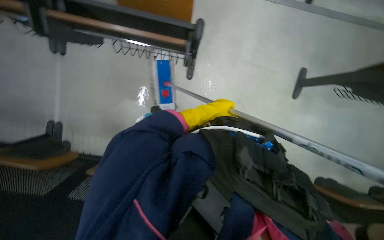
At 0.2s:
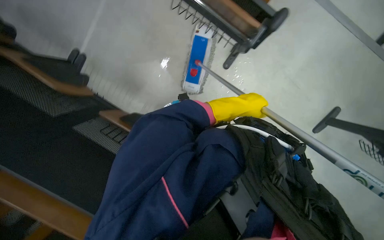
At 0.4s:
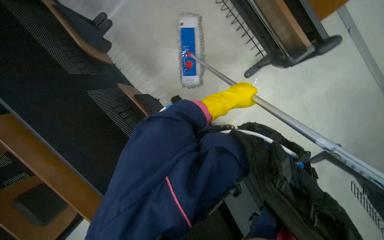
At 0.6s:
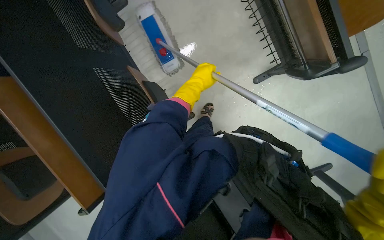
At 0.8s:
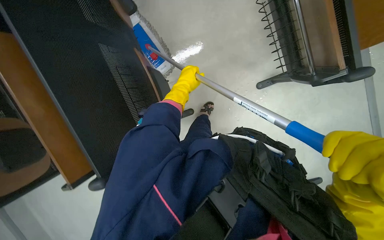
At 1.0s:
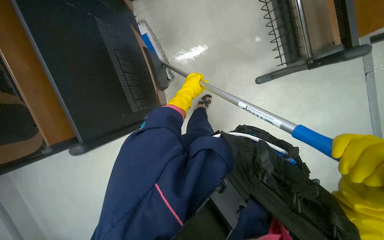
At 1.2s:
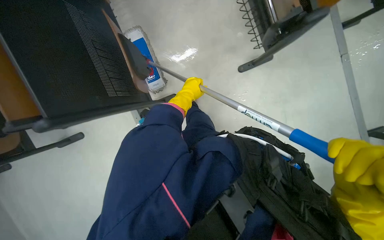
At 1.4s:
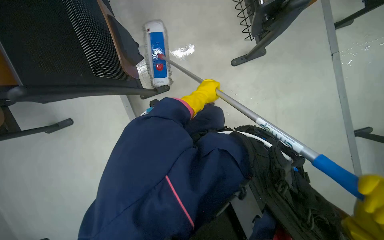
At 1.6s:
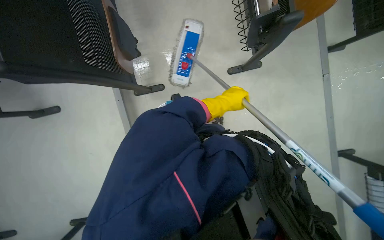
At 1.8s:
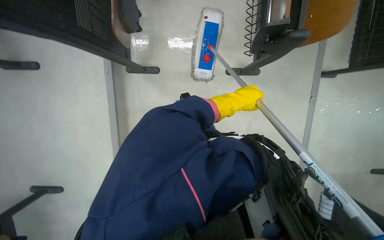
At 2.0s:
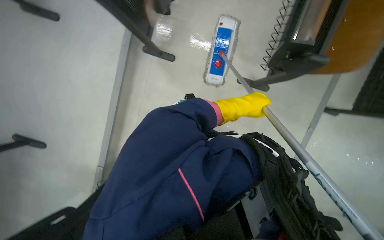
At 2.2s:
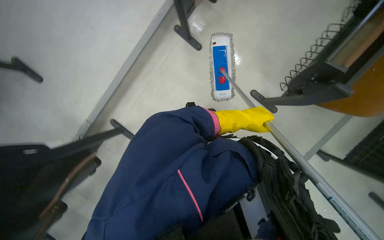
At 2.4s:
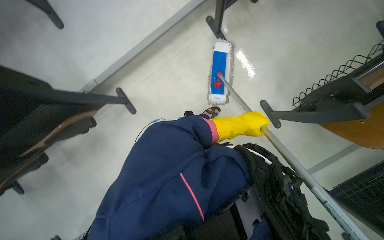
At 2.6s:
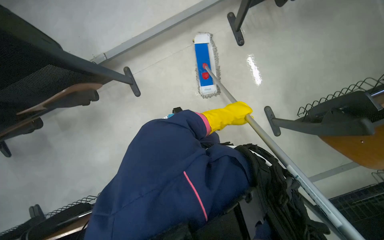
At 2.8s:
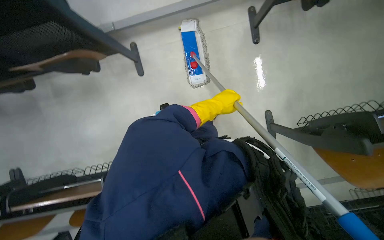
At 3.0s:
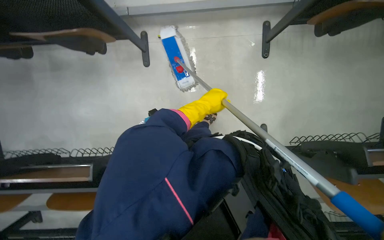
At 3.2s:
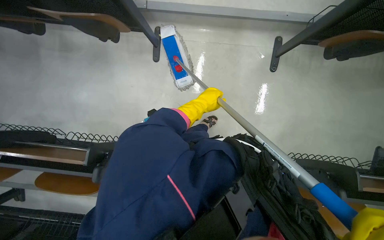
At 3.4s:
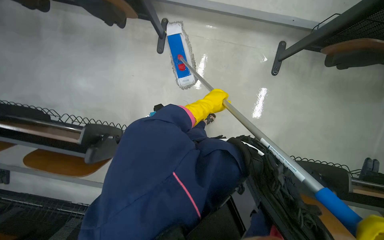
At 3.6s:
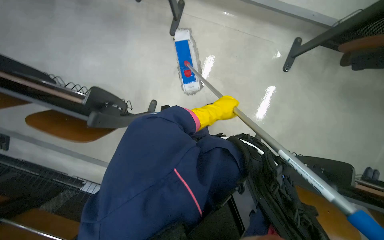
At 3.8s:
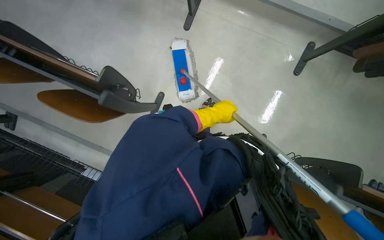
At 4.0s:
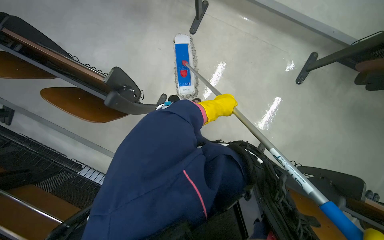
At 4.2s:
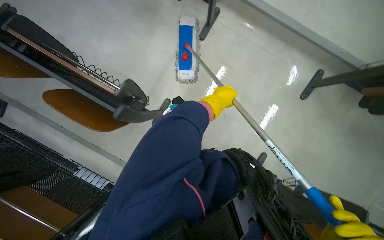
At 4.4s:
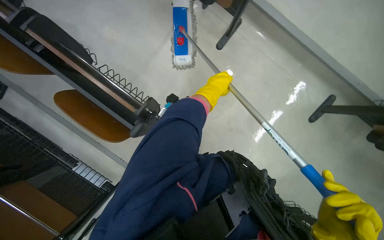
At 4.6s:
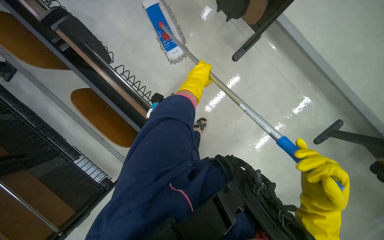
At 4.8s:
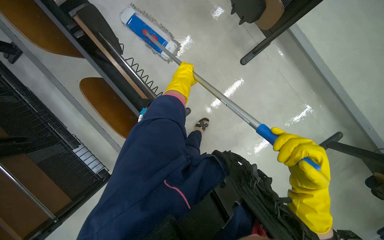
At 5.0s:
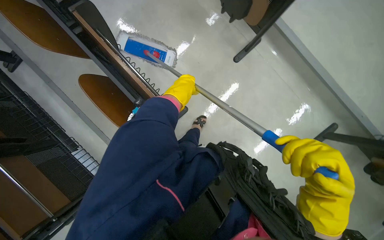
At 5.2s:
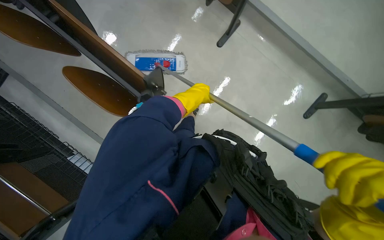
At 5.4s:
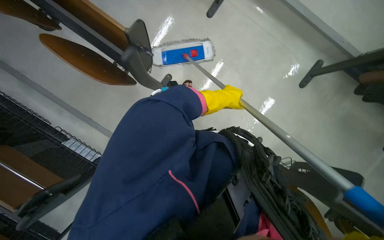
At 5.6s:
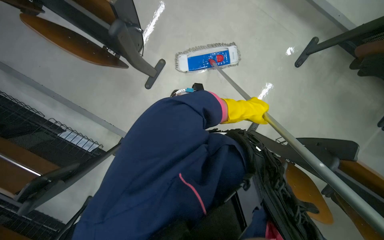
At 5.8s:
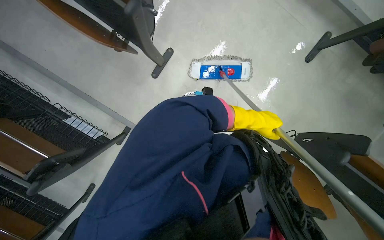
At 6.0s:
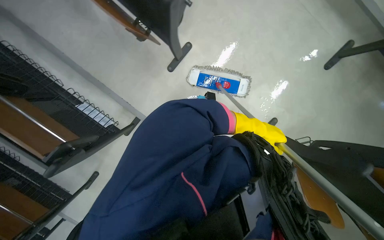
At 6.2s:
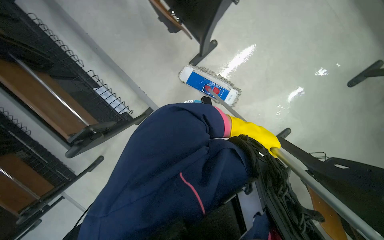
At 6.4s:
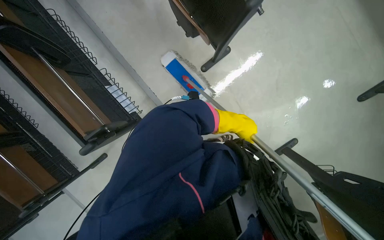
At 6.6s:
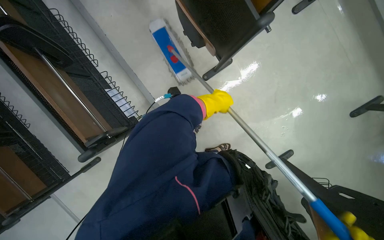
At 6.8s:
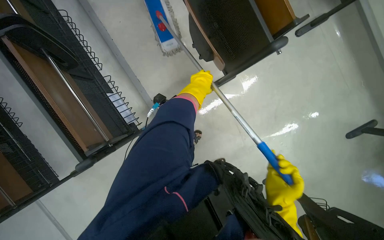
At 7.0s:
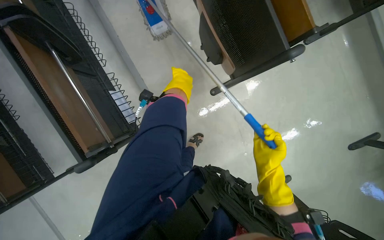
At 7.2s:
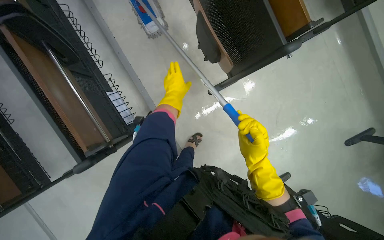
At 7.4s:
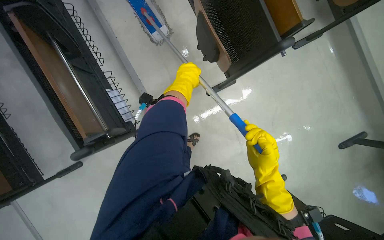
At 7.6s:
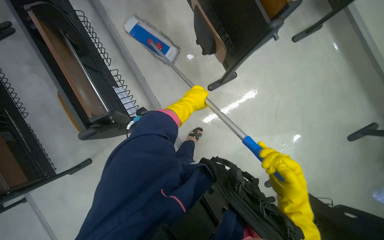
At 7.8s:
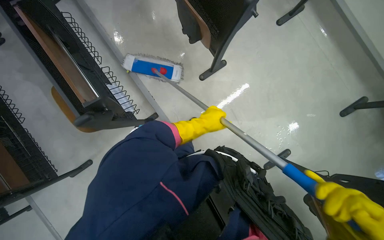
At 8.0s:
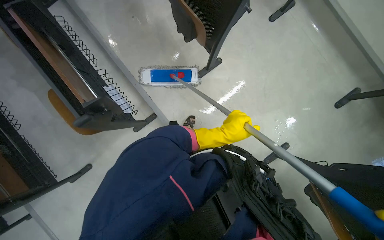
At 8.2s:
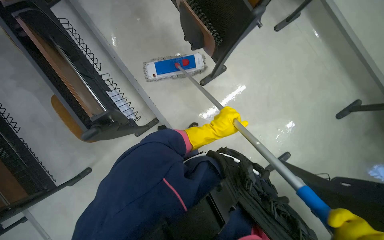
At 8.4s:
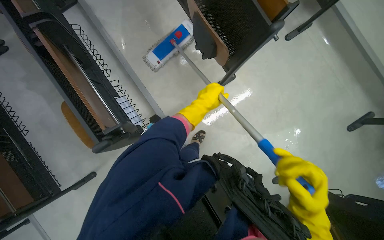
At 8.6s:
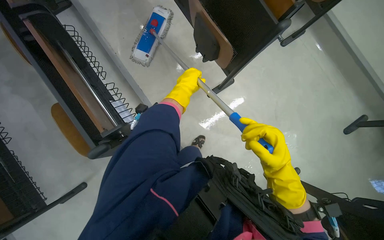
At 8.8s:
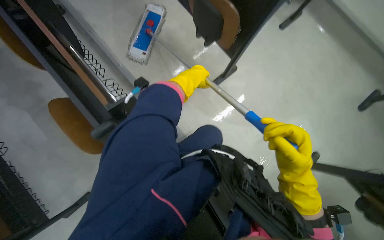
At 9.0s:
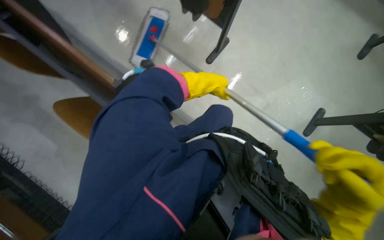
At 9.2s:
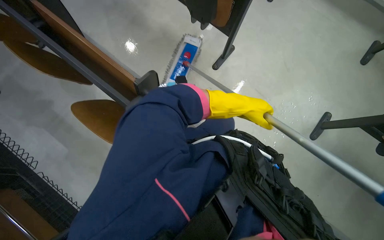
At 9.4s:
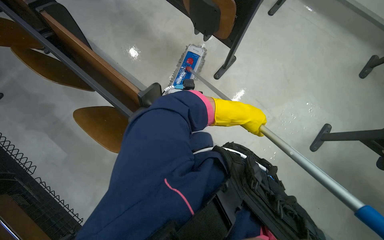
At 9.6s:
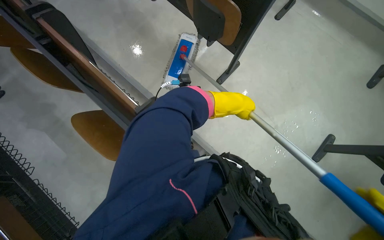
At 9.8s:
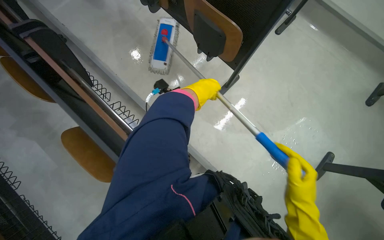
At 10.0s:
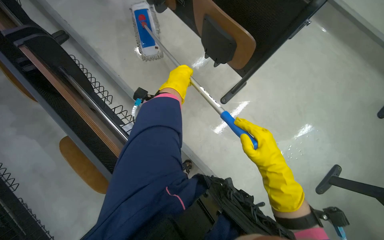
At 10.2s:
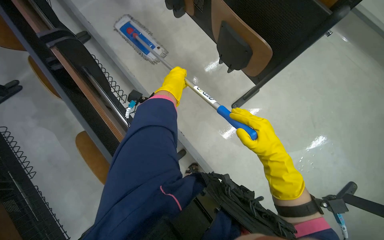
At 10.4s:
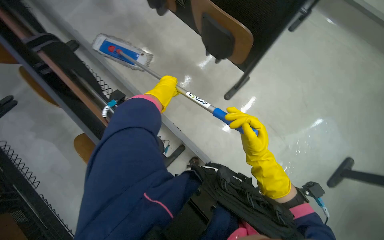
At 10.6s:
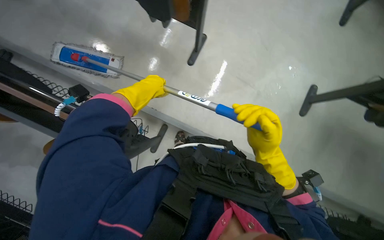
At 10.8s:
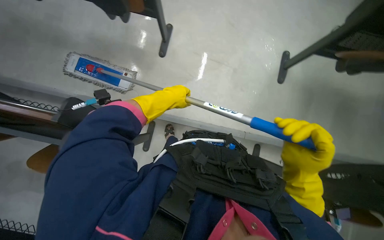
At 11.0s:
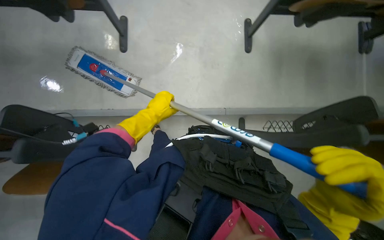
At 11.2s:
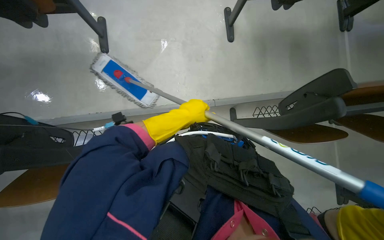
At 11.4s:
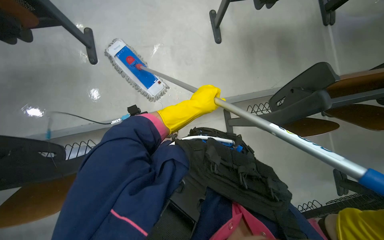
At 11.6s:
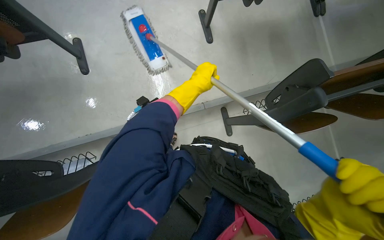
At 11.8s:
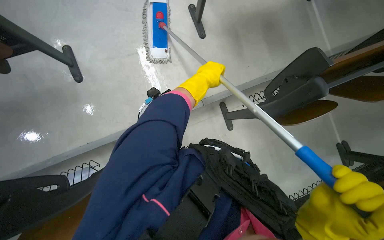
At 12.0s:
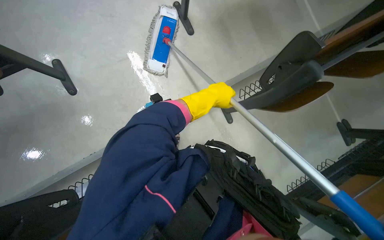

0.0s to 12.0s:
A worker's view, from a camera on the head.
Job: mopping floor.
The whole recording: Mopping classroom floor. The worker sprays liquid and mops the classroom floor, moving chairs to clean underneath.
0.0s to 1.6s: Everything in view rotates about 65 degrees clockwise.
1.6s to 3.0s: The camera is carried approximately 40 cm. The camera sweeps to the right, by roughly 15 degrees. Everything in view rotates about 100 degrees clockwise.
3.0s to 4.4s: The scene turns roughly 40 degrees clockwise in the picture.
4.4s to 6.0s: The camera is carried about 50 cm.
6.0s to 7.6s: The left hand is displaced to the left and up the picture by about 60 cm.
9.0s to 10.4s: The left hand heads to the left, covering some 15 cm.
10.4s to 12.0s: Everything in view rotates approximately 25 degrees counterclockwise. The left hand goes some 20 cm to the right.

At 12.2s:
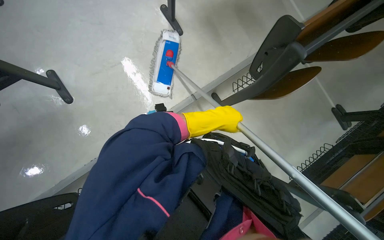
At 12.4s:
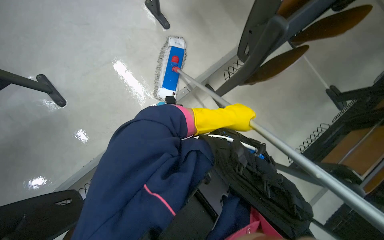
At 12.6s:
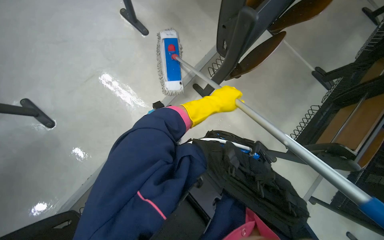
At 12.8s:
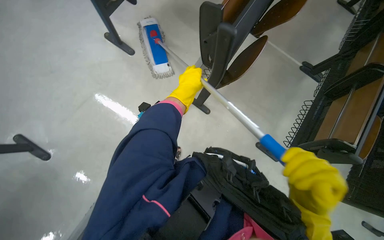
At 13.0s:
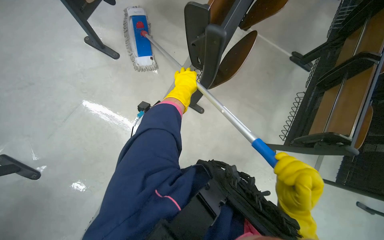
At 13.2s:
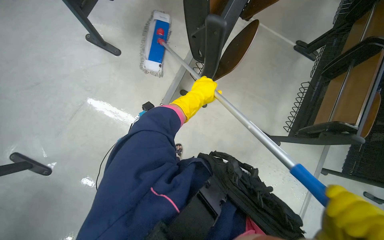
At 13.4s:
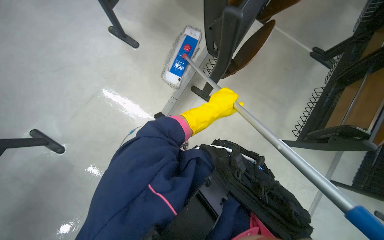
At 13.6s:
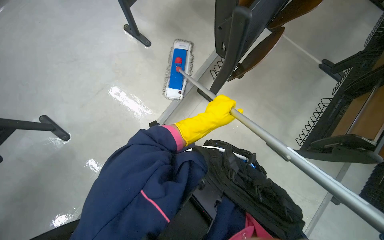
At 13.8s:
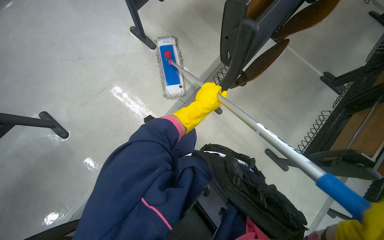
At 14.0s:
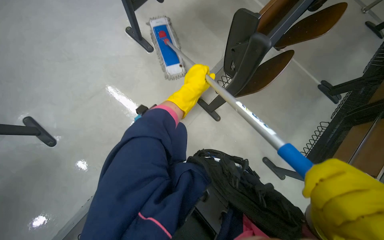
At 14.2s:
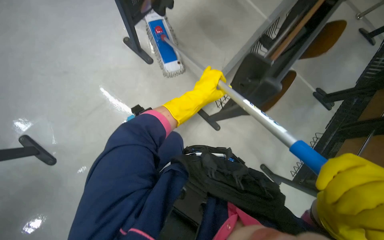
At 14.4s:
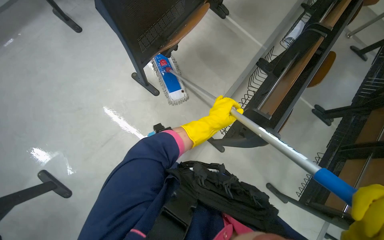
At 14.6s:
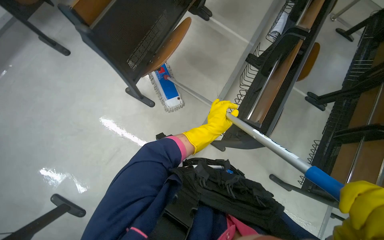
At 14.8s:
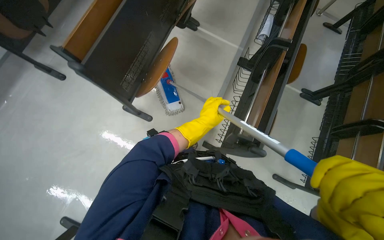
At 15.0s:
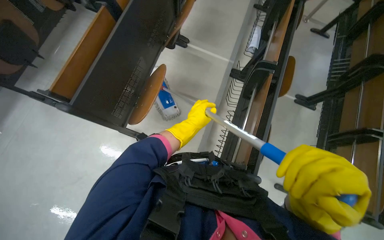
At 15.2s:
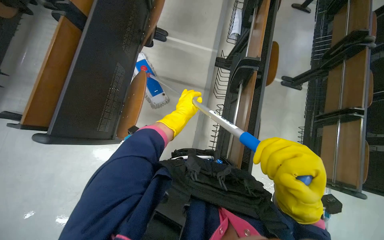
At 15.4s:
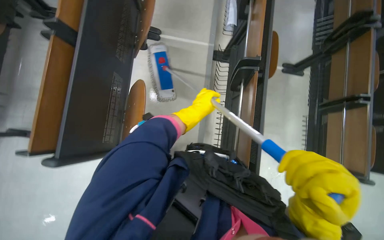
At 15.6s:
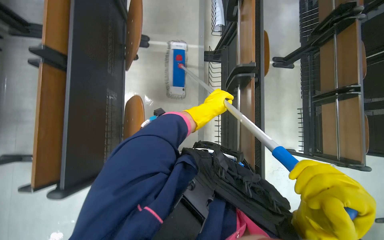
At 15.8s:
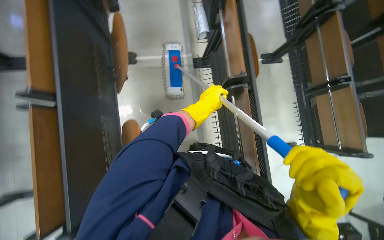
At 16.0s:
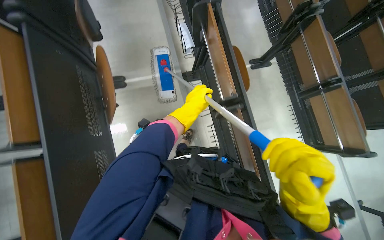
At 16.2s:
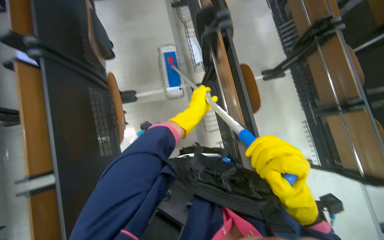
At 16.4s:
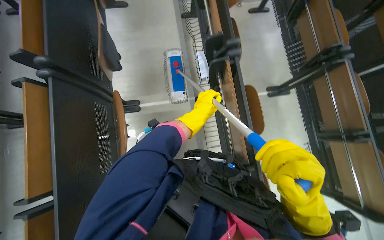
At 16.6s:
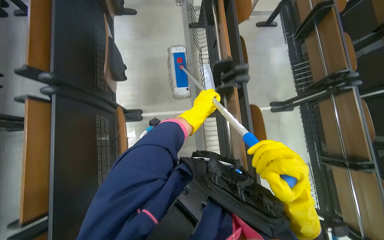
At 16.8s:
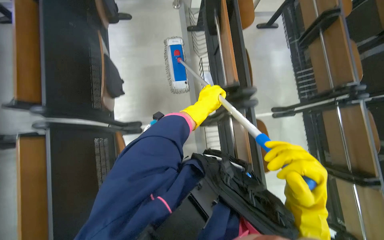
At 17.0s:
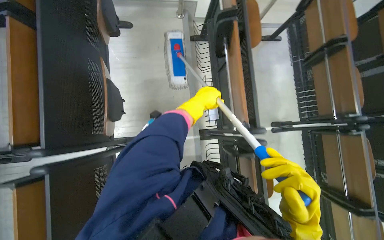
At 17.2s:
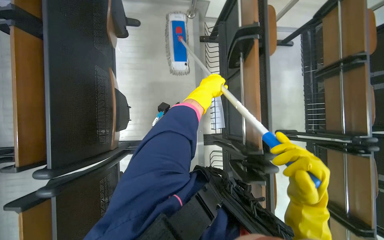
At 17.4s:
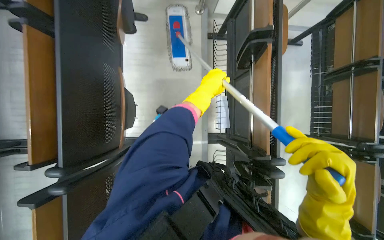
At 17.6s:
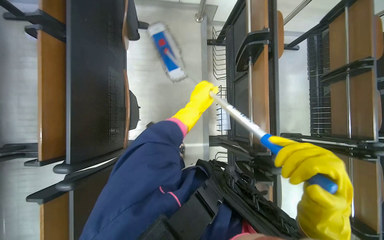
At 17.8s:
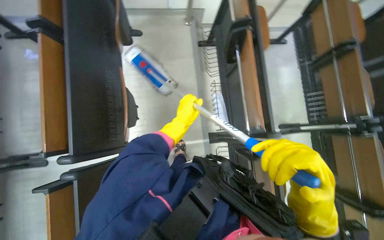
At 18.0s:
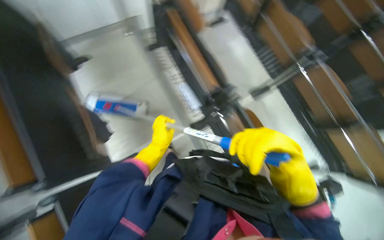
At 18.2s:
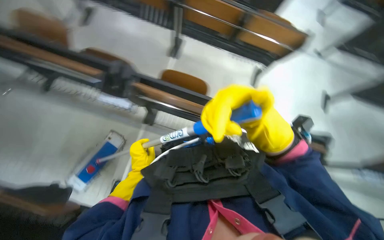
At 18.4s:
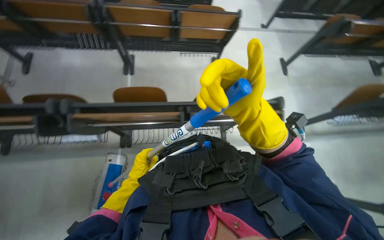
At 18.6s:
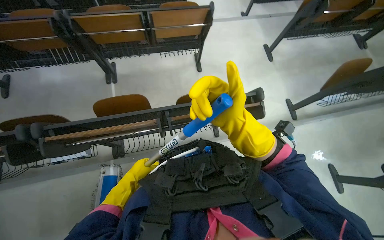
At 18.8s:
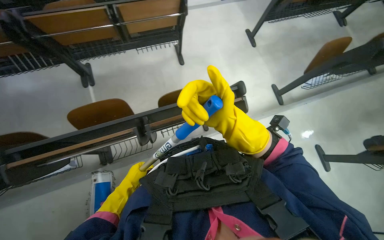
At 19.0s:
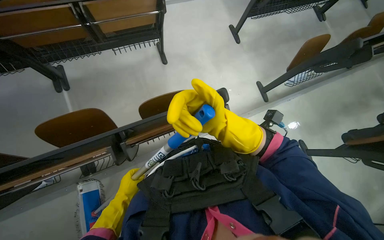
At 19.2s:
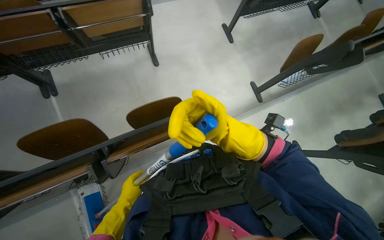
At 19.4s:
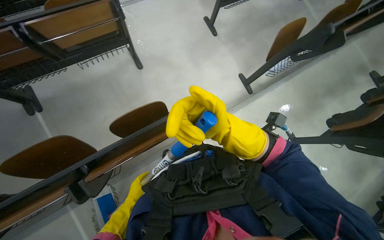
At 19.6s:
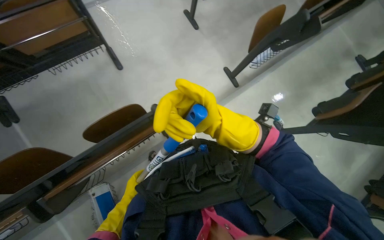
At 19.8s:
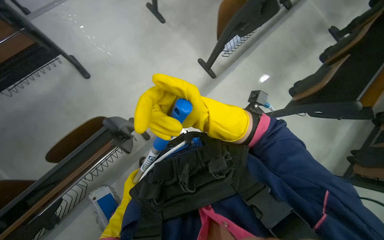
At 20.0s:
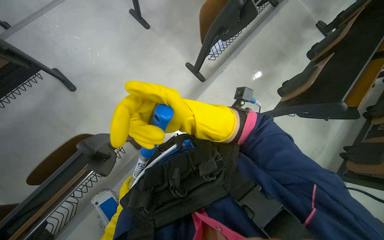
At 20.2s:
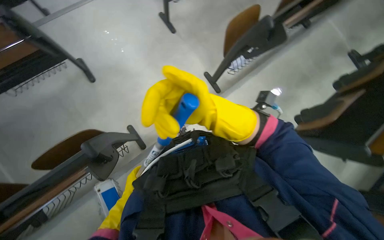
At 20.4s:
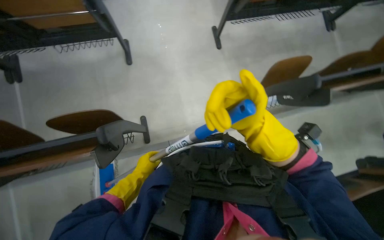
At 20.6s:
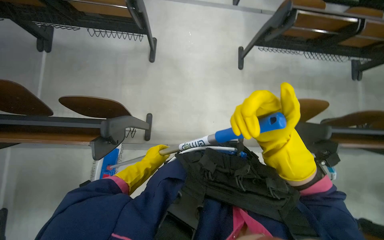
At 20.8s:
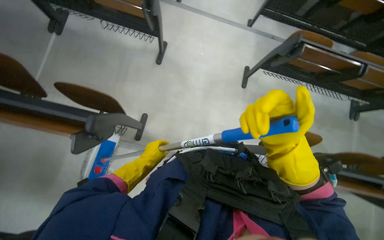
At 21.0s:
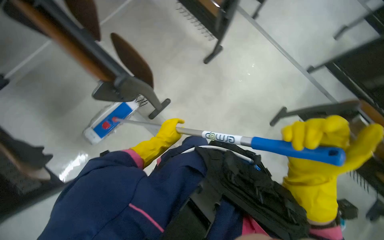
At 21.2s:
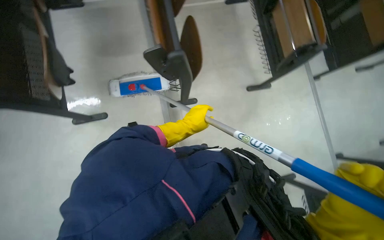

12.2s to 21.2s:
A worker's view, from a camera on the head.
Job: mopping floor.
The whole recording: Mopping classroom floor. The worker sprays liquid and mops the classroom floor, moving chairs to clean underneath.
13.8s to 15.2s: The wearer moves some 80 cm. The scene rotates counterclockwise by some 30 degrees.
15.2s to 16.6s: The wearer moves about 70 cm.
19.8s to 21.2s: The wearer looks about 120 degrees further to the left. The view tips upward by about 15 degrees.
